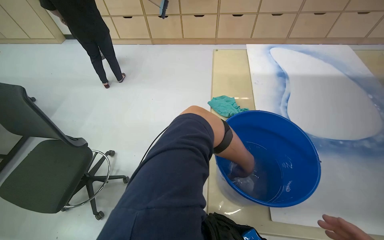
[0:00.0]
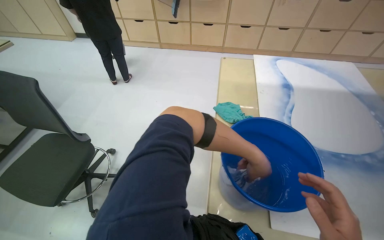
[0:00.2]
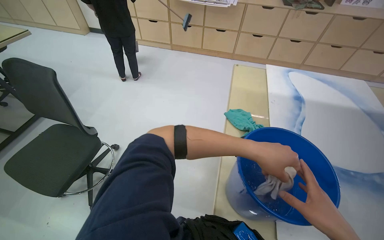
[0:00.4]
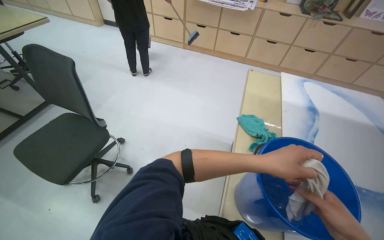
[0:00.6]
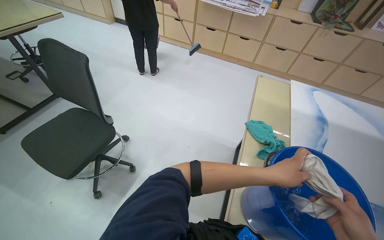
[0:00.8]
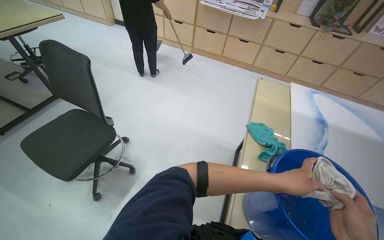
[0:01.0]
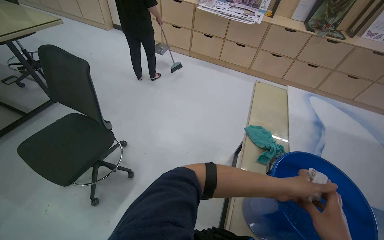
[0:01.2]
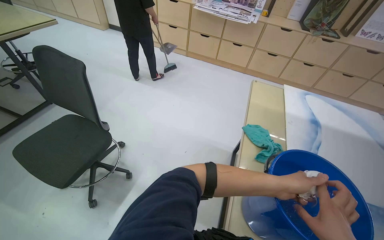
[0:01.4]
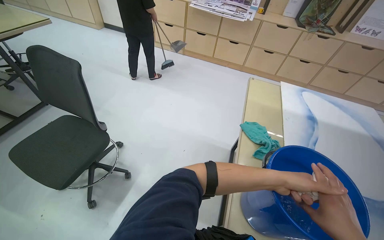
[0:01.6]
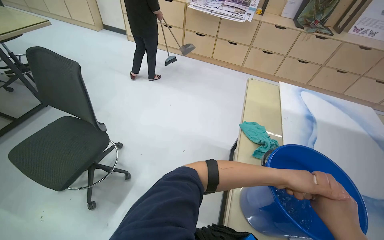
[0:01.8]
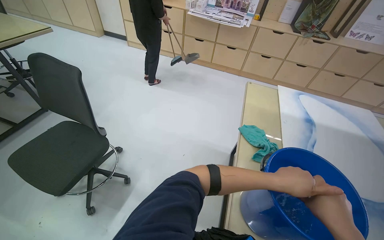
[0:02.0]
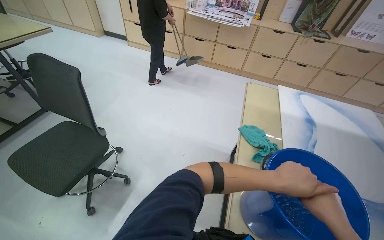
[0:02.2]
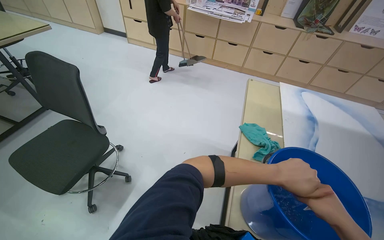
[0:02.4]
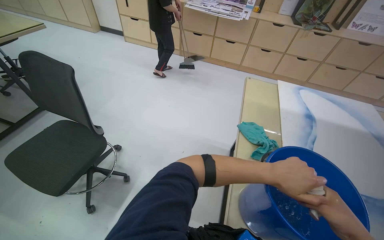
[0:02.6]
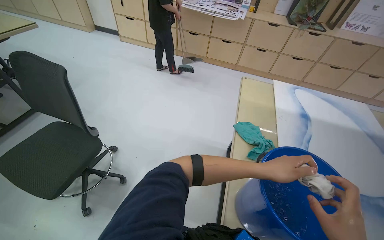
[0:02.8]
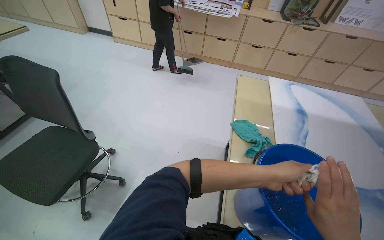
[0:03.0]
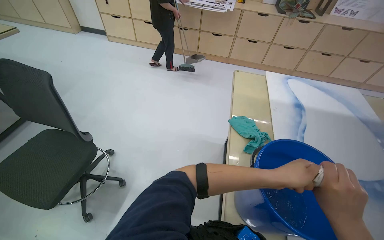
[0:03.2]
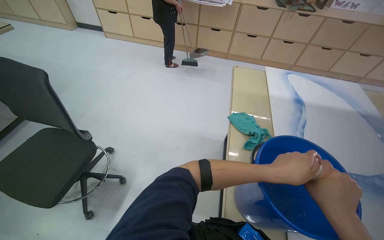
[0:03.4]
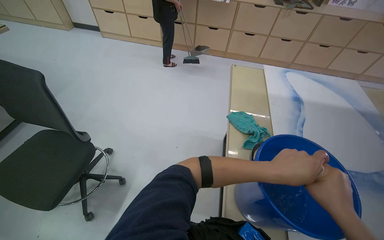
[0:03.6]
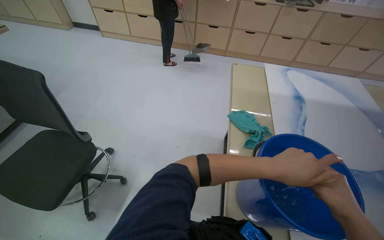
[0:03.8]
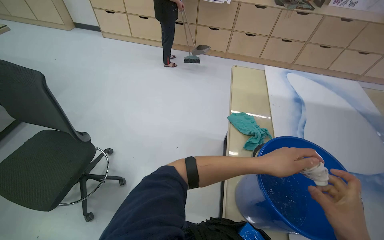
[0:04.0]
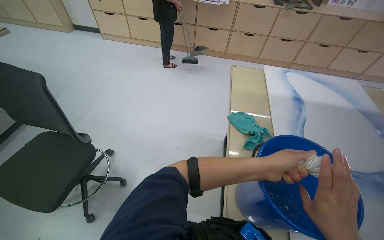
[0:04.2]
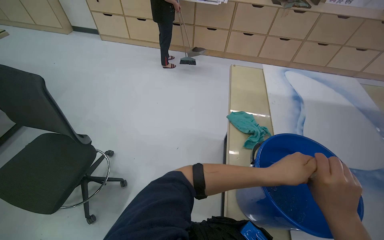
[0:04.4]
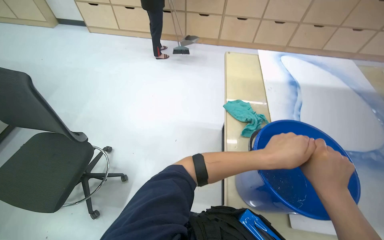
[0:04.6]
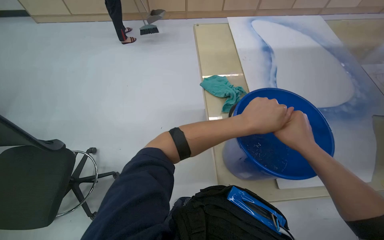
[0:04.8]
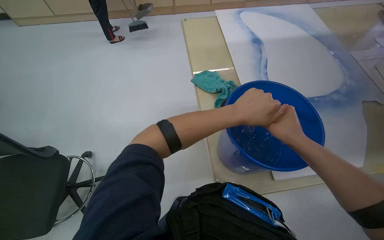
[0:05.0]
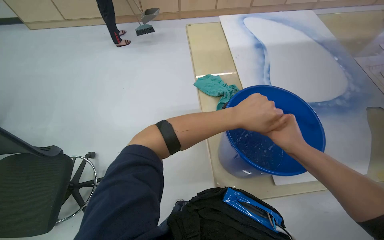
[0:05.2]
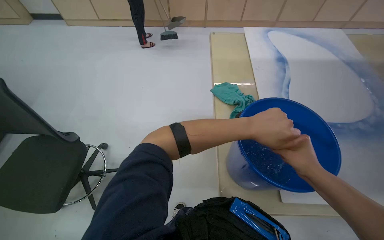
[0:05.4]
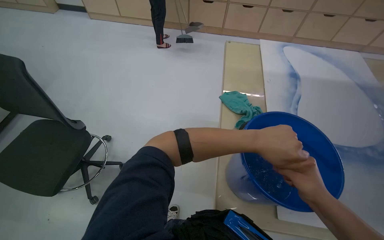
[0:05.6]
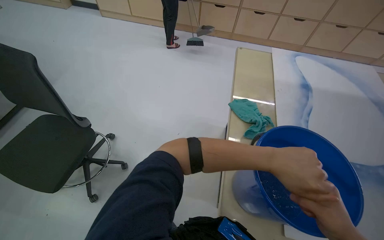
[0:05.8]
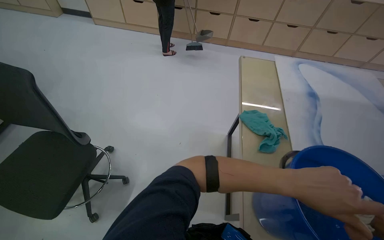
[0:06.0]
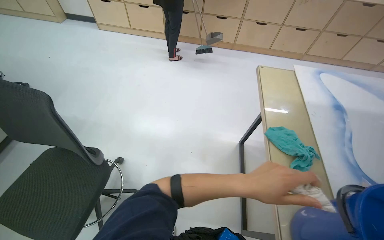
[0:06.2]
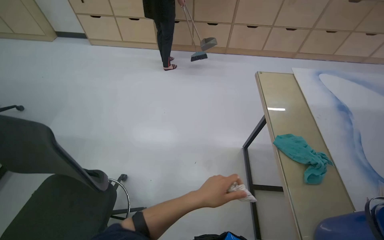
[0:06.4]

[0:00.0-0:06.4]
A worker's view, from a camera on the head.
Job: wiping surfaces.
The whole recording: Wiping Tables. The worker wrings out a cloth and wipes the tables.
0:04.8 to 0:06.4: The left hand heads to the left, covering roughly 40 cm.

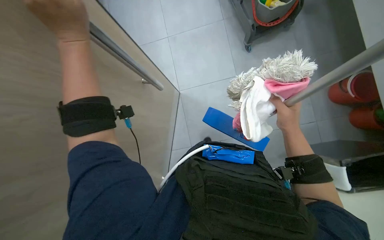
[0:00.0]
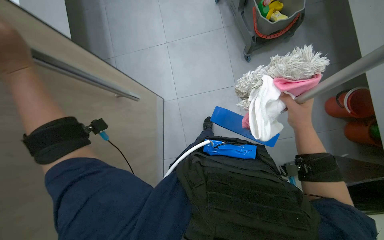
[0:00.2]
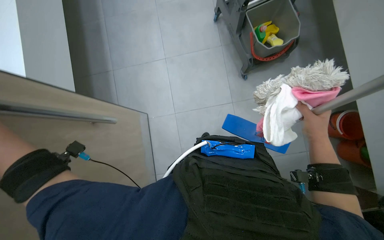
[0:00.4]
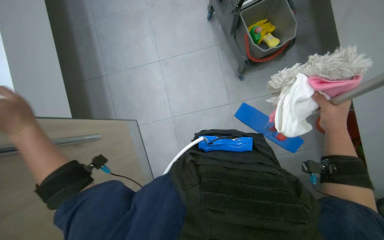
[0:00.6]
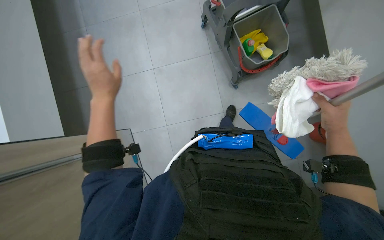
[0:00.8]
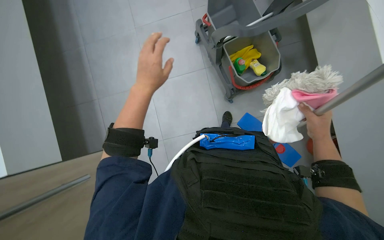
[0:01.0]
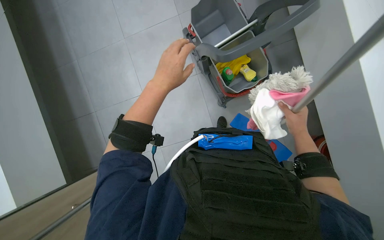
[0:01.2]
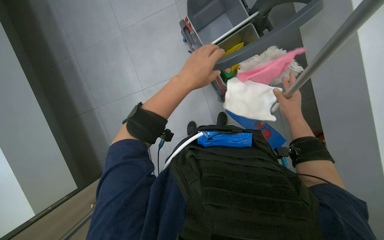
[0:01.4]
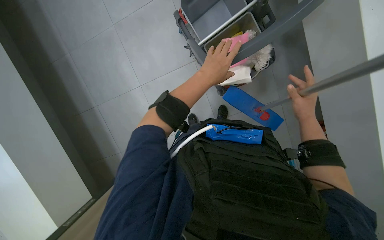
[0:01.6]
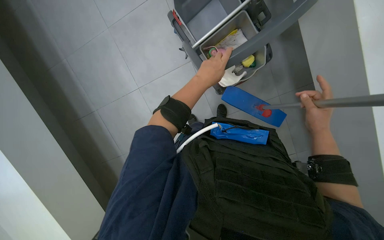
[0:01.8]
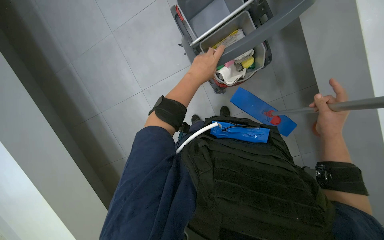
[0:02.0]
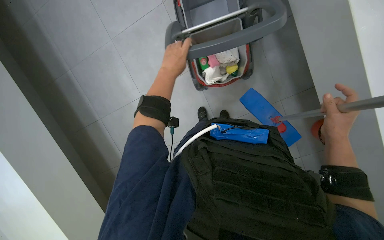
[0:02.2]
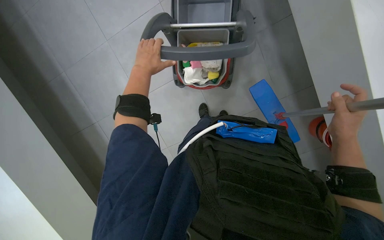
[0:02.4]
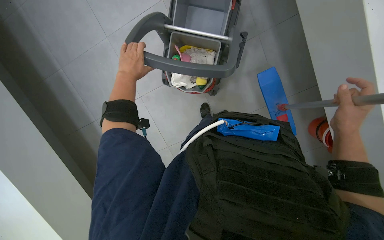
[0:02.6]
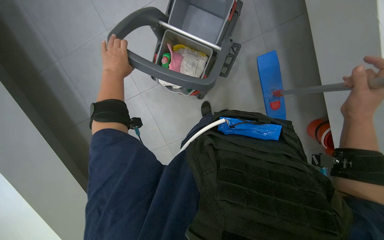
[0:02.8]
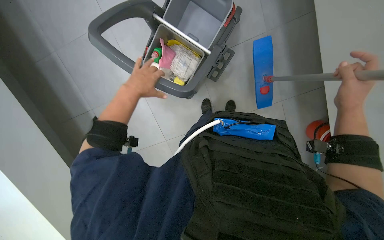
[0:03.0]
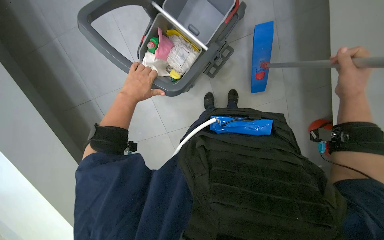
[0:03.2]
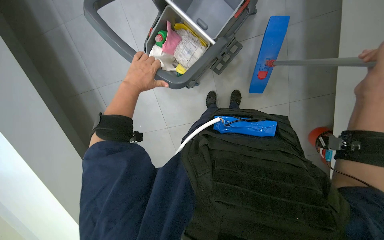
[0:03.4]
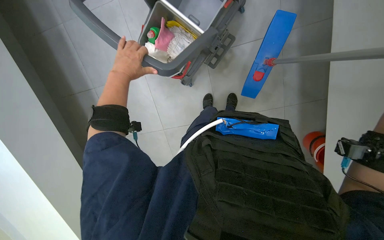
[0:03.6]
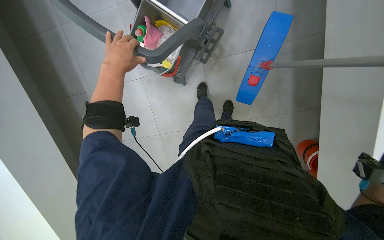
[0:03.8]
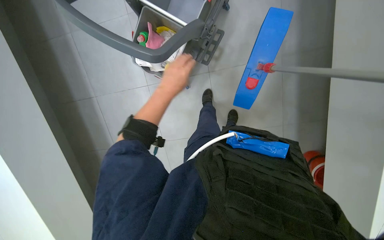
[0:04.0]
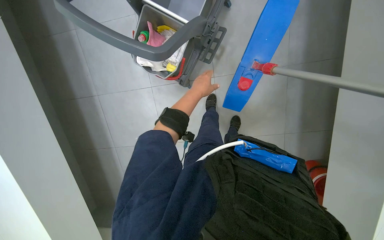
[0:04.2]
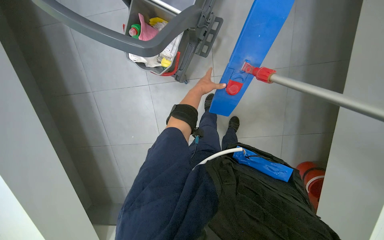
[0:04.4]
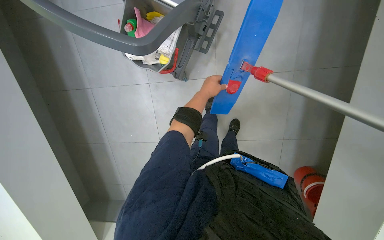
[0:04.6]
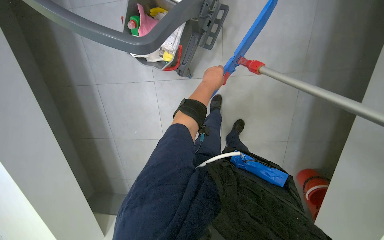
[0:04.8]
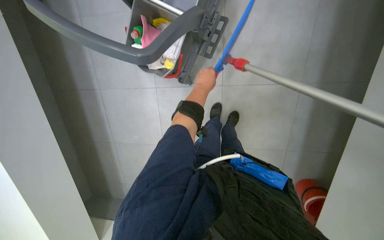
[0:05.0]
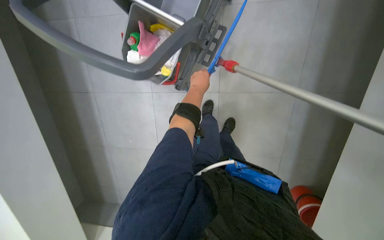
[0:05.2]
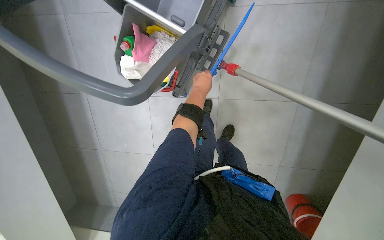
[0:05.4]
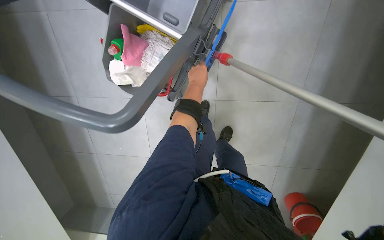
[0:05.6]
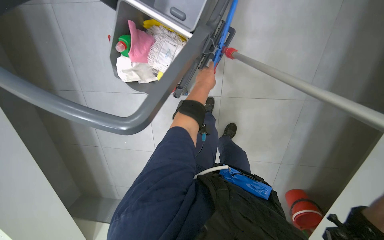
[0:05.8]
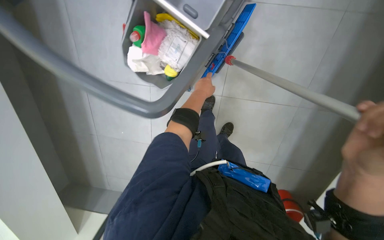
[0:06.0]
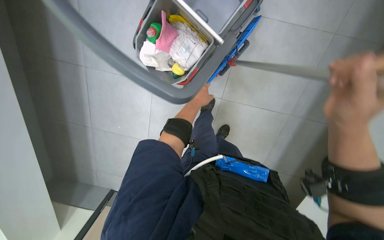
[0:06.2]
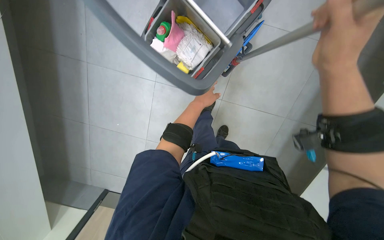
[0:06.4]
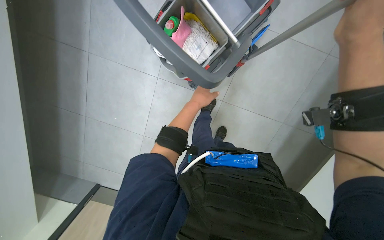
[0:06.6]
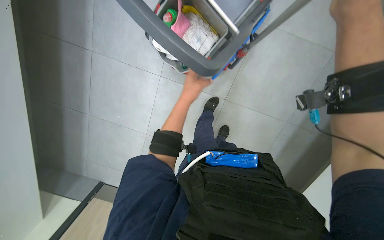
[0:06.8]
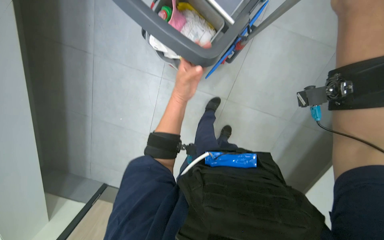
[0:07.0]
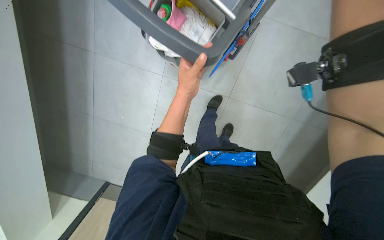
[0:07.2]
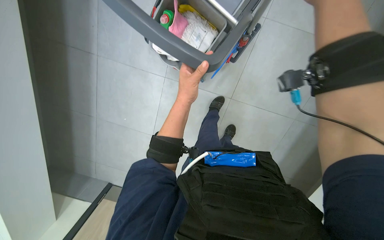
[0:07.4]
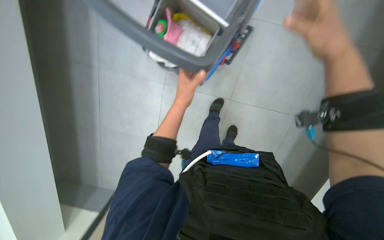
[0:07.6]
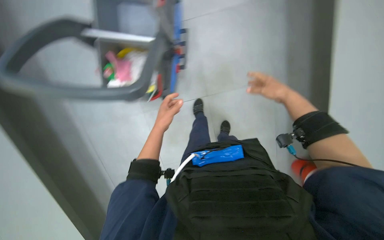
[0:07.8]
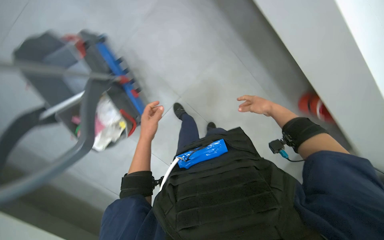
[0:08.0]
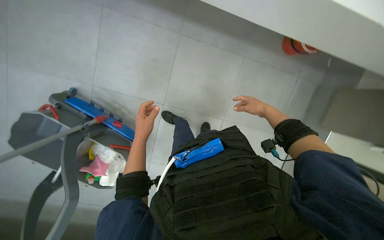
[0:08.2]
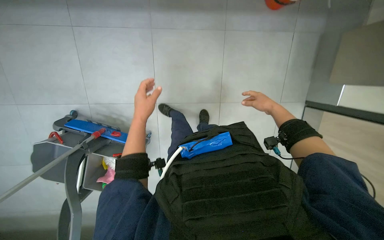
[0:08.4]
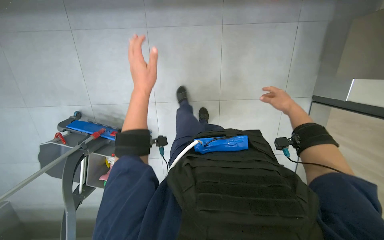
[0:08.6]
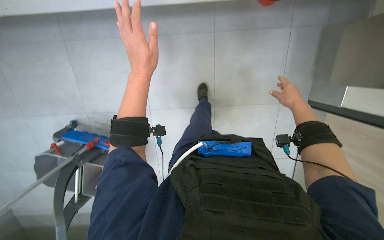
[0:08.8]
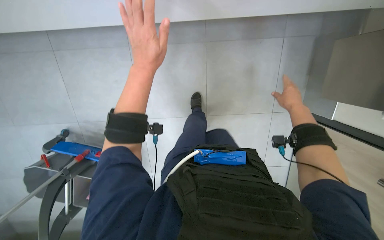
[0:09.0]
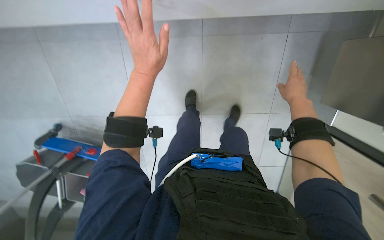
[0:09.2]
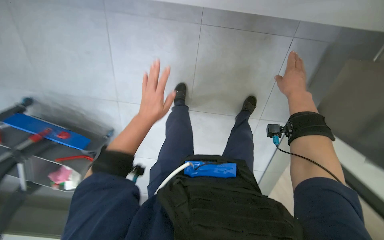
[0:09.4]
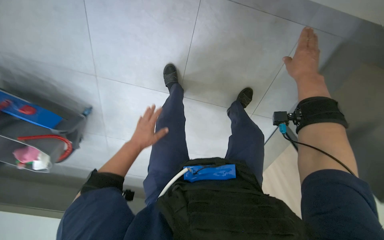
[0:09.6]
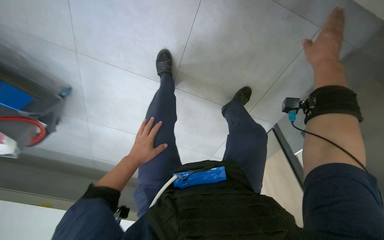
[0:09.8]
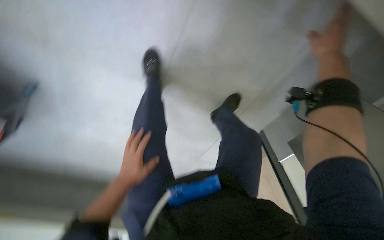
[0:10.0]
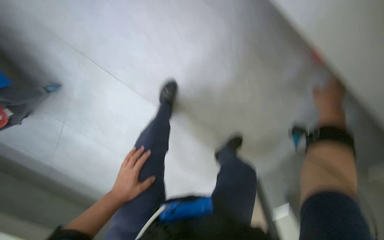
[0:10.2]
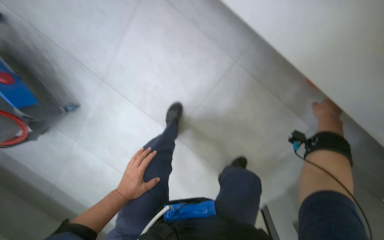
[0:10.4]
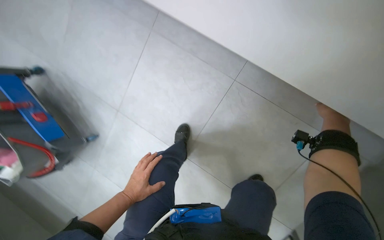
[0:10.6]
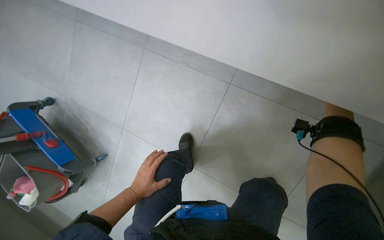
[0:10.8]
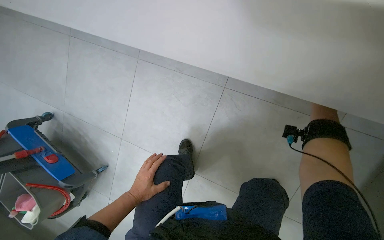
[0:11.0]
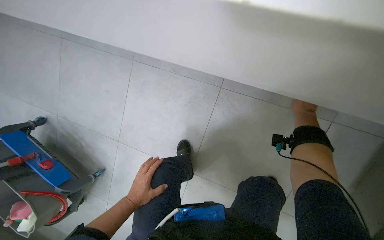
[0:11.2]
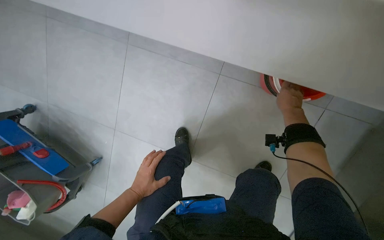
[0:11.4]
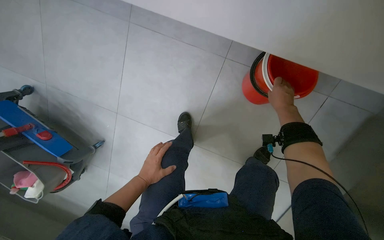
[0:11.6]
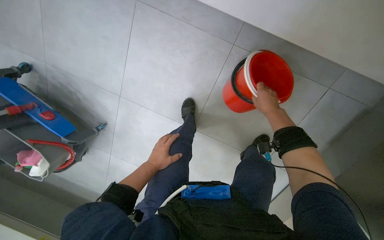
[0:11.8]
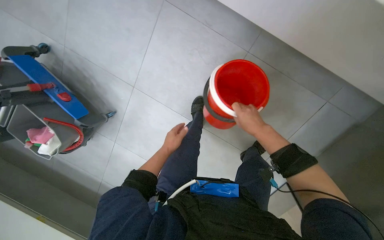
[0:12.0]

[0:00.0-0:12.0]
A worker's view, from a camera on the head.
Job: preparing cleaning supplies.
The whole recording: Preparing cleaning supplies. The worker takes buckets from the cart, fills one with water, and places it back on the cart.
0:01.6 to 0:03.0: The left hand is displaced to the left by some 25 cm.
0:03.0 to 0:04.4: The camera pitches downward, by some 15 degrees. The left hand moves to the right and farther from the camera, approximately 20 cm.
0:06.0 to 0:07.6: The left hand travels nearer to the camera and to the left by about 20 cm.
0:07.6 to 0:09.0: The scene rotates counterclockwise by approximately 35 degrees.
0:09.0 to 0:10.4: The left hand travels down the picture and farther from the camera by approximately 50 cm. Meanwhile the right hand shifts some 15 cm nearer to the camera.

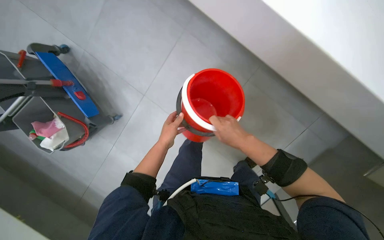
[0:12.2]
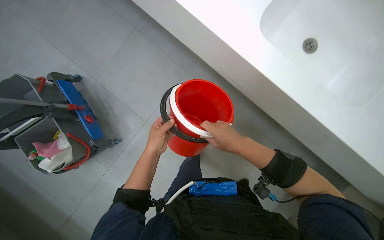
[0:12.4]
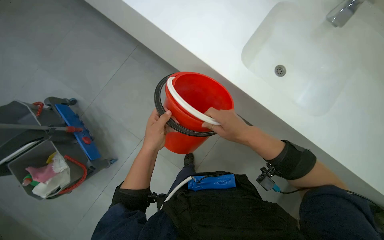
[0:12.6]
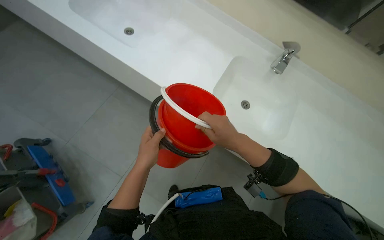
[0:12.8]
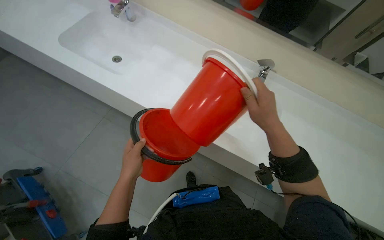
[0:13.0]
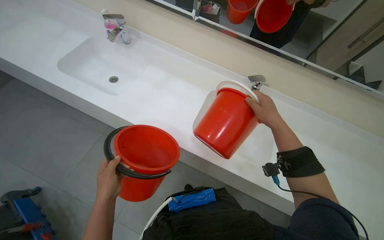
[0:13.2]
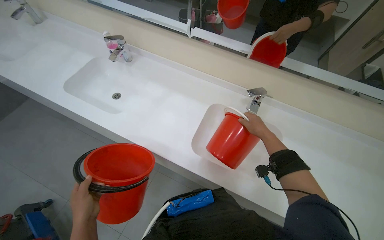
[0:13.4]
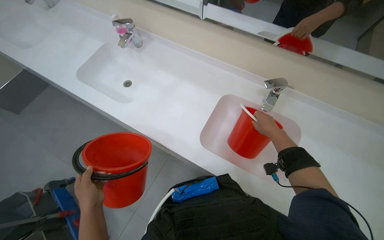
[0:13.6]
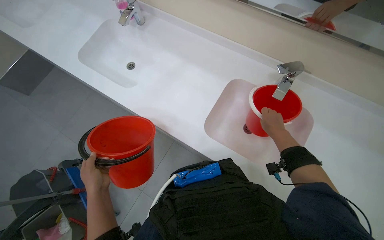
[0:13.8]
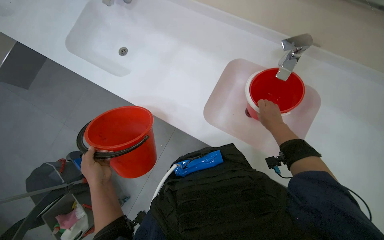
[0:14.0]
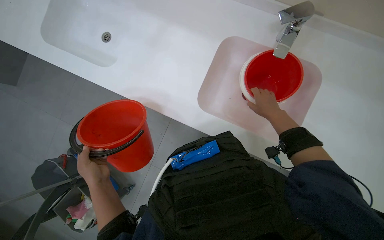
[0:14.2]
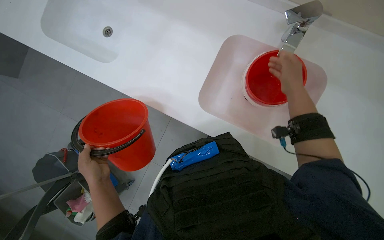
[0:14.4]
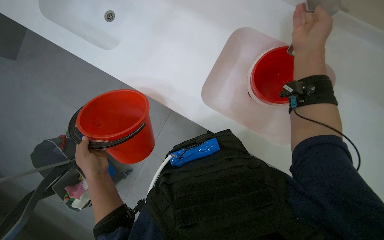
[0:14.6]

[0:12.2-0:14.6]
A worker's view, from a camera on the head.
Job: preparing cleaning supplies.
The whole recording: Preparing cleaning supplies. The worker takes buckets from the cart, fills one with water, and places it back on the cart.
0:12.2 to 0:13.4: The wearer moves about 40 cm. The wearer looks some 20 degrees further to the right. The wearer looks some 50 degrees further upward.
0:13.4 to 0:14.6: The camera pitches downward, by some 30 degrees. The right hand is displaced up the picture by roughly 10 cm.
